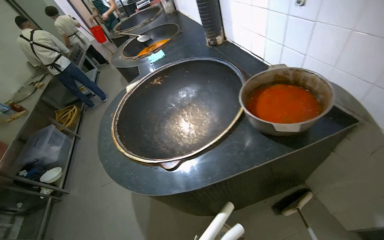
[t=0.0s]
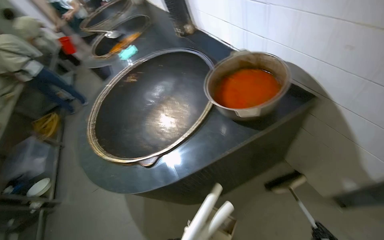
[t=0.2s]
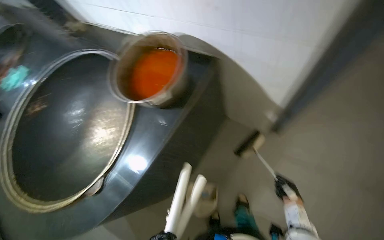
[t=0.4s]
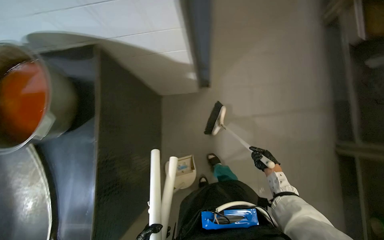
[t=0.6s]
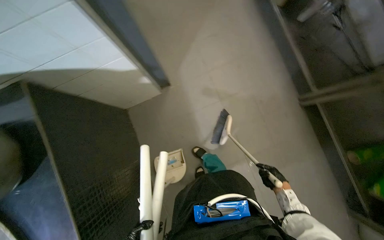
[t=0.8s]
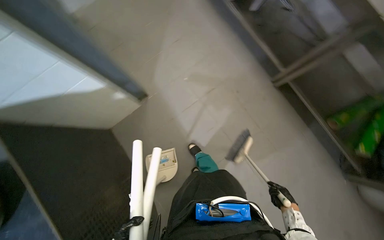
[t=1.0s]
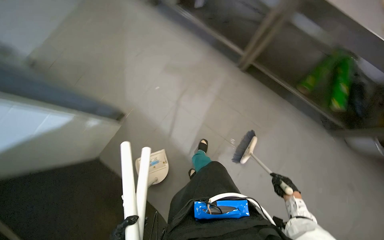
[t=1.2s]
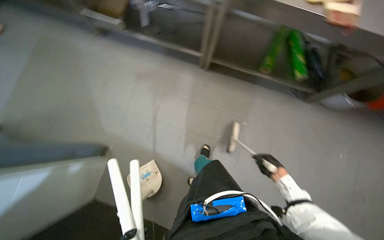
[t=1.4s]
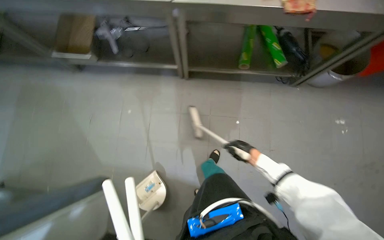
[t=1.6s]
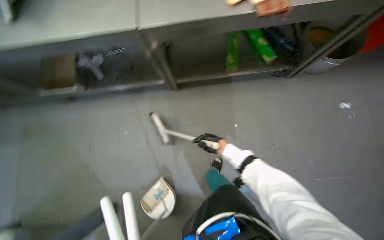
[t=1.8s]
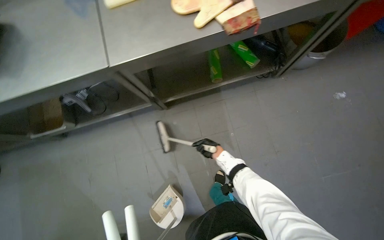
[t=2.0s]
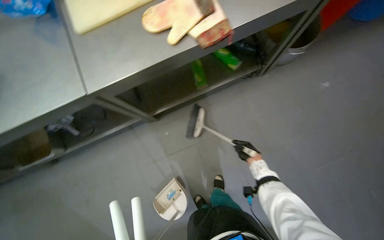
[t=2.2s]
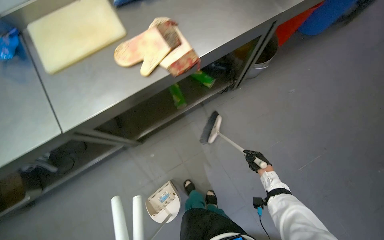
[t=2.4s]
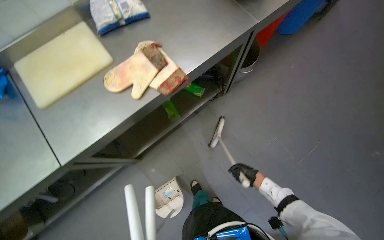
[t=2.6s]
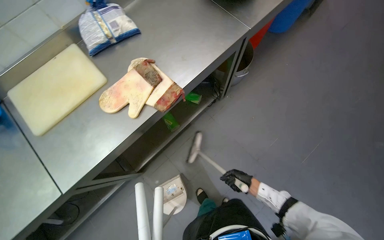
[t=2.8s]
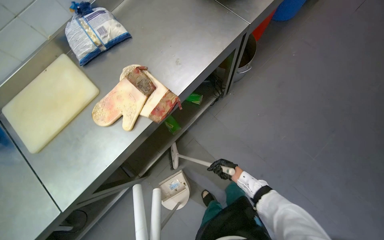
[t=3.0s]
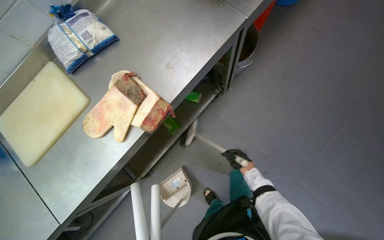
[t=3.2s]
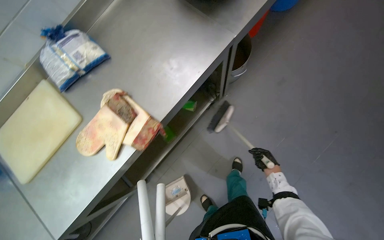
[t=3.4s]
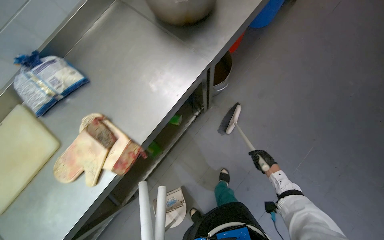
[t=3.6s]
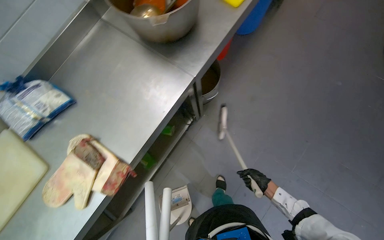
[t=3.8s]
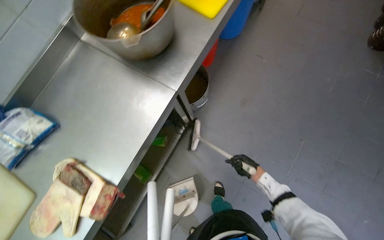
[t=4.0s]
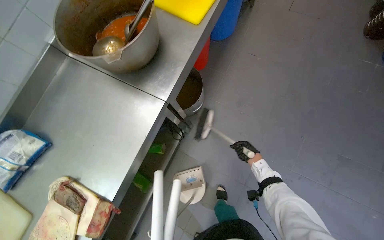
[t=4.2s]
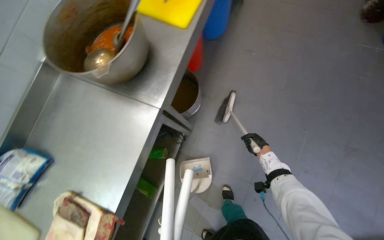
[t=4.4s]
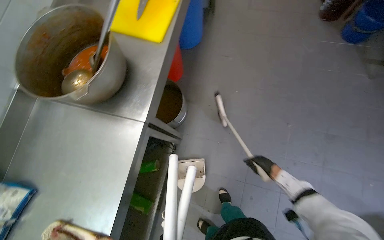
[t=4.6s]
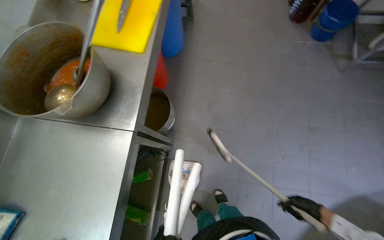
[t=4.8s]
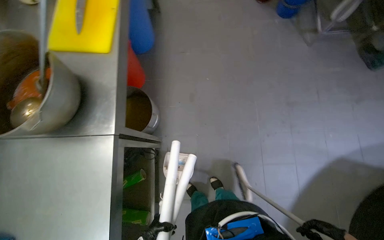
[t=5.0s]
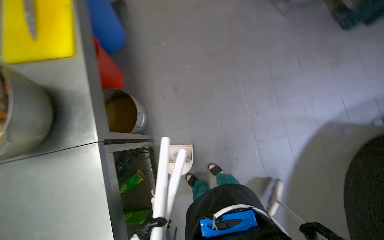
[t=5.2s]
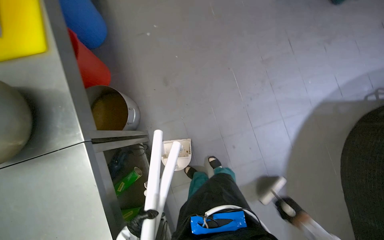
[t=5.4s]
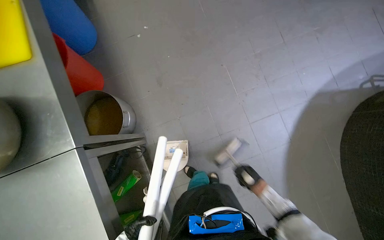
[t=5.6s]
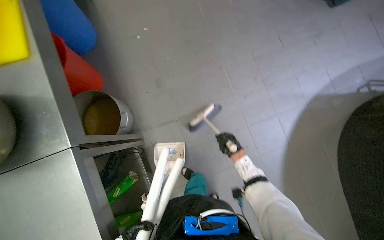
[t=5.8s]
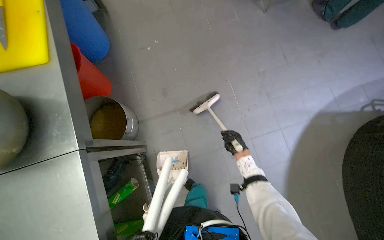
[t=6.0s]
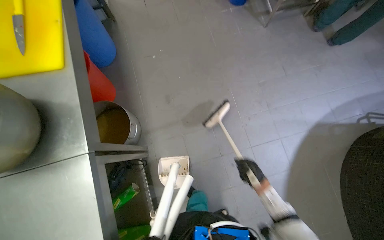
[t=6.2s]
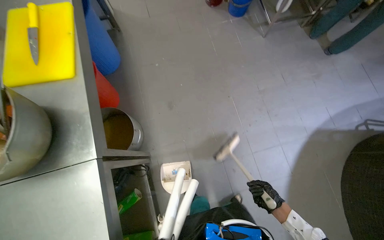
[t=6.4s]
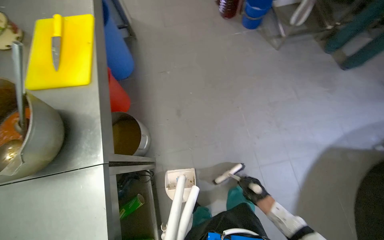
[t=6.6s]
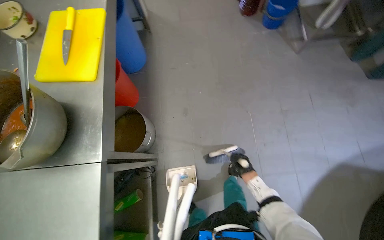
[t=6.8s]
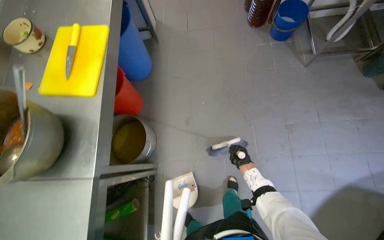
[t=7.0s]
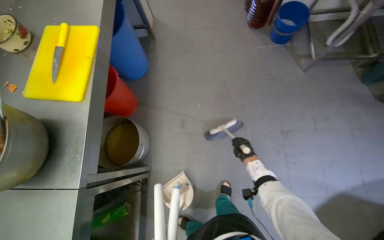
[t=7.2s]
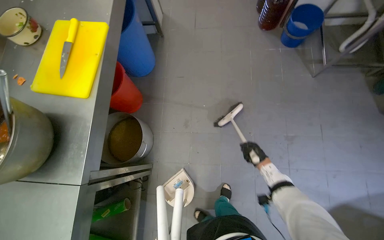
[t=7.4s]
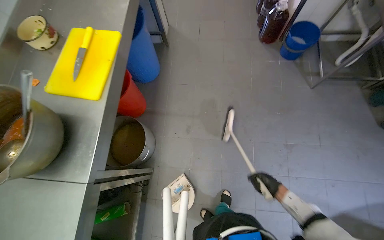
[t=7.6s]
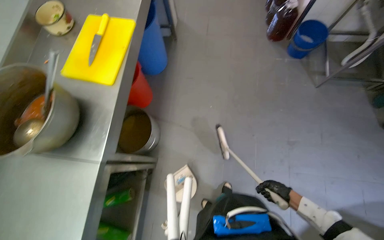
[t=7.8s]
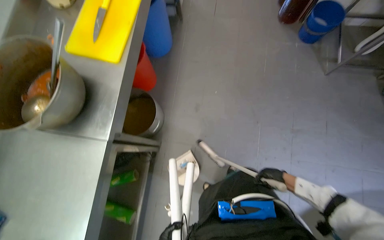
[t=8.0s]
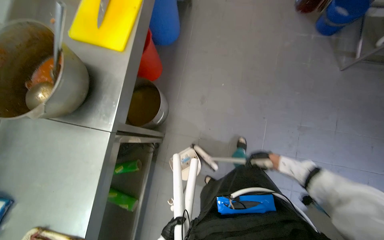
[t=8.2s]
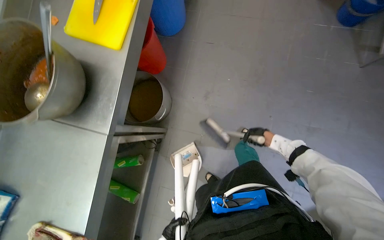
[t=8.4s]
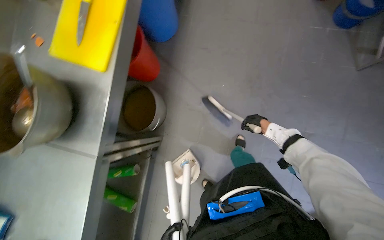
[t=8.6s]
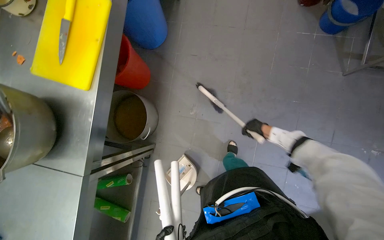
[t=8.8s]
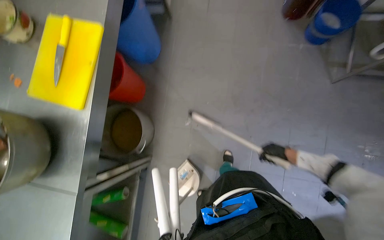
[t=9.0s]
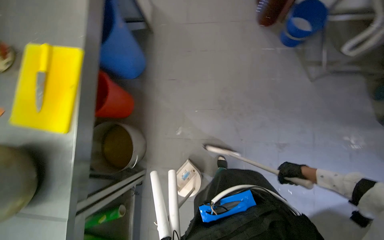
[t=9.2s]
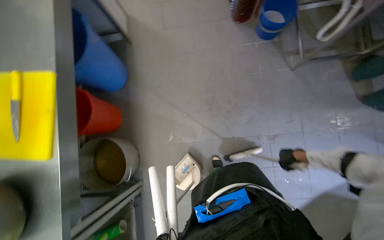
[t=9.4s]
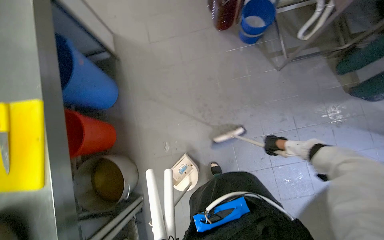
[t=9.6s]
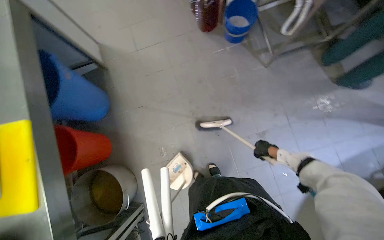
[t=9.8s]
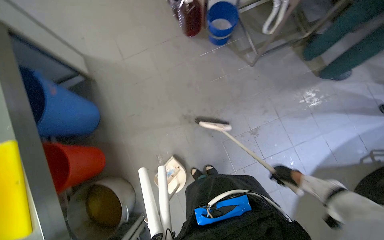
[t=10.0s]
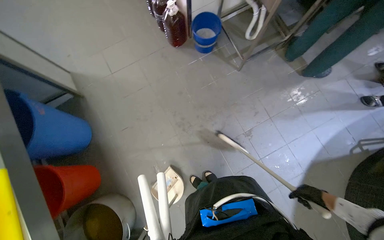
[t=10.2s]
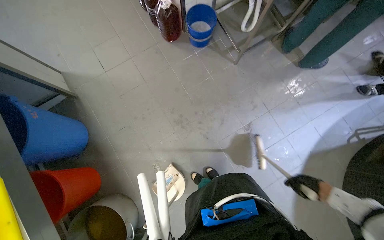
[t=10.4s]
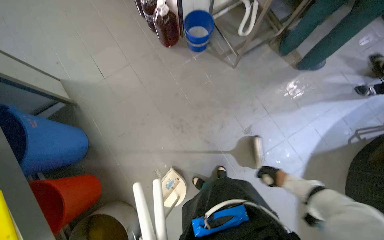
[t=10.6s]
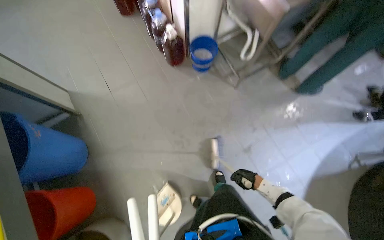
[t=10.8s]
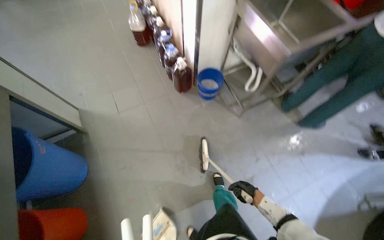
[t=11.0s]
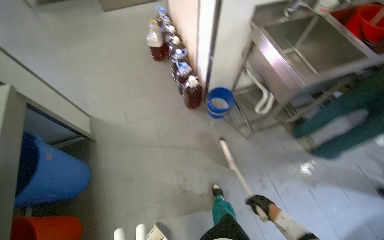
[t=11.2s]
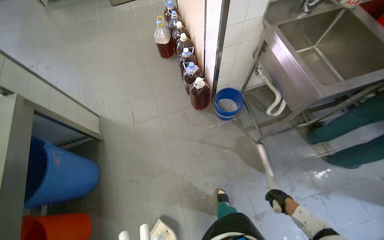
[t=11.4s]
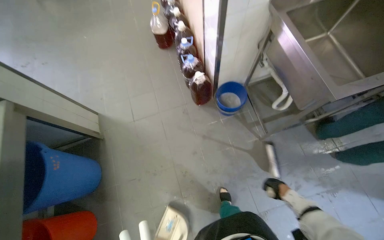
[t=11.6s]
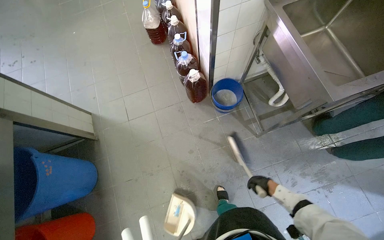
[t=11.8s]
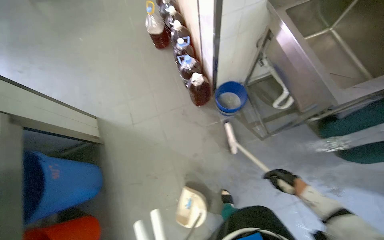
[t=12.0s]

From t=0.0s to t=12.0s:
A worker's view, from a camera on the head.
Job: sweeping floor.
The whole recording: Sweeping kitchen floor. The worker sweeps the kitchen floor with a broom and dustpan, moving chairs to clean underneath them.
From t=0.0s to t=1.6s: The head turns to the right by some 70 degrees.
From t=1.6s to t=3.0s: The camera travels about 60 cm. Everything in view rotates approximately 50 degrees counterclockwise.
From t=3.0s to t=4.4s: The camera is carried approximately 50 cm.
From t=4.4s to t=6.0s: The wearer's head swings about 40 degrees to the right.
From t=6.0s to t=7.6s: The right hand swings up and down the picture, some 20 cm each way, with 2 reversals.
From t=7.6s to t=9.0s: The camera pitches downward, by roughly 10 degrees. The right hand shifts some 30 cm up the picture and to the right.
From t=9.0s to t=10.4s: The wearer's head swings roughly 40 degrees to the right. The right hand moves nearer and farther over approximately 20 cm, changing direction 2 times.
From t=10.4s to t=12.0s: The camera is carried approximately 40 cm.

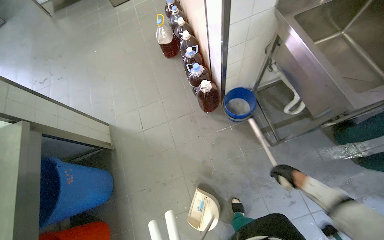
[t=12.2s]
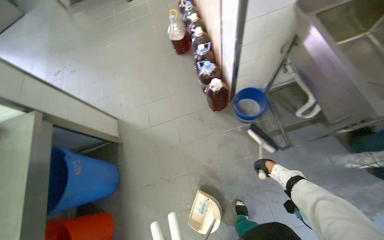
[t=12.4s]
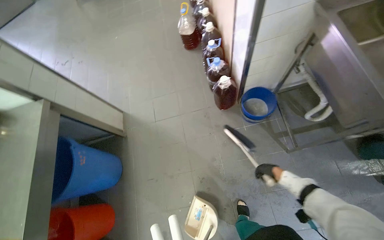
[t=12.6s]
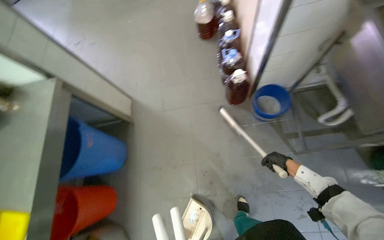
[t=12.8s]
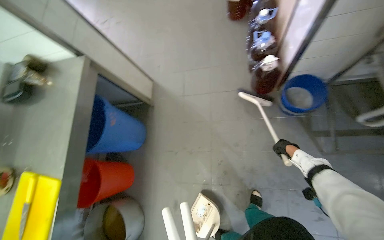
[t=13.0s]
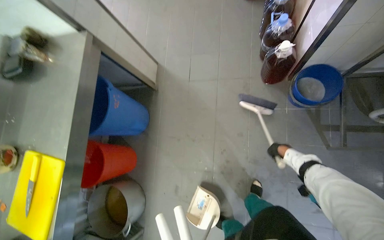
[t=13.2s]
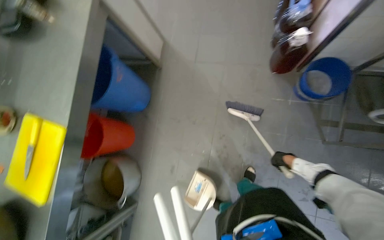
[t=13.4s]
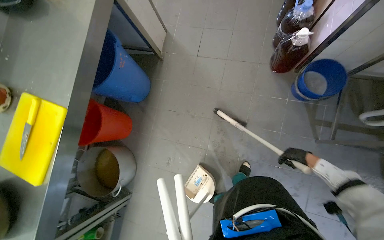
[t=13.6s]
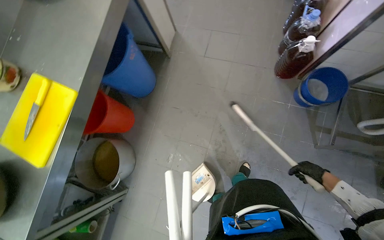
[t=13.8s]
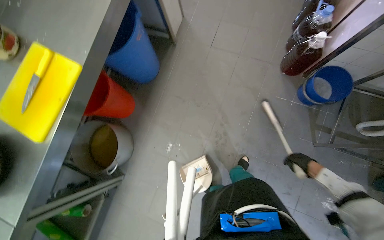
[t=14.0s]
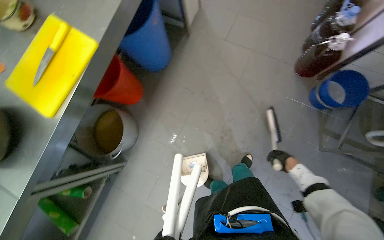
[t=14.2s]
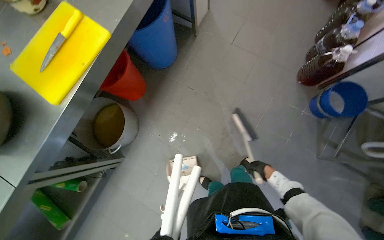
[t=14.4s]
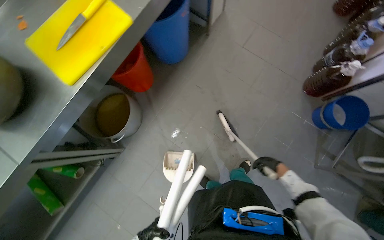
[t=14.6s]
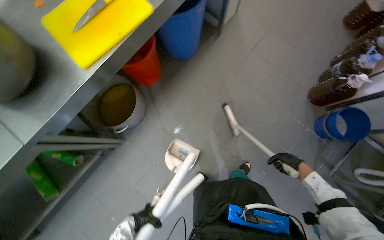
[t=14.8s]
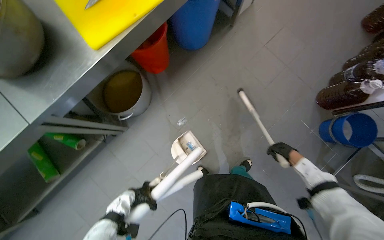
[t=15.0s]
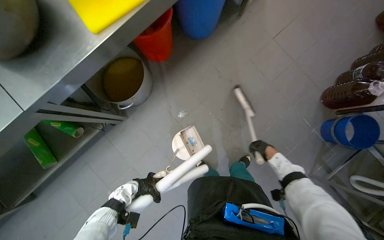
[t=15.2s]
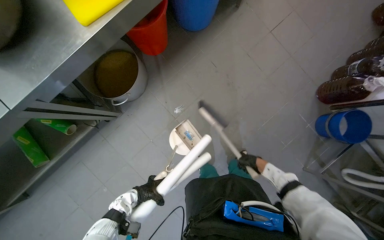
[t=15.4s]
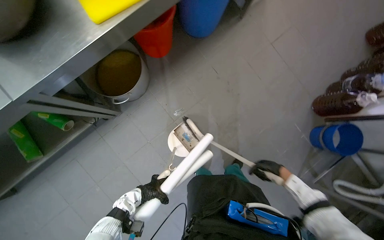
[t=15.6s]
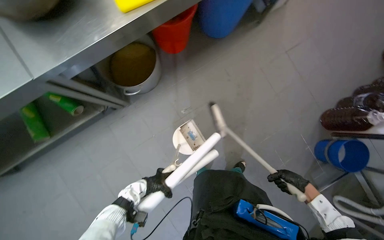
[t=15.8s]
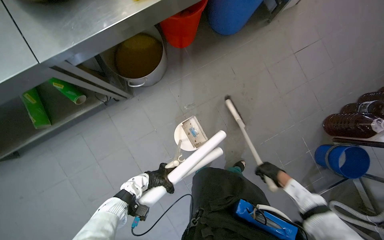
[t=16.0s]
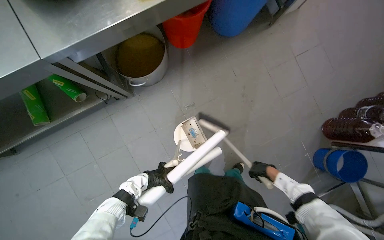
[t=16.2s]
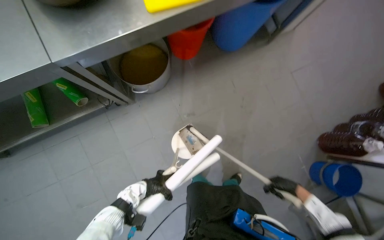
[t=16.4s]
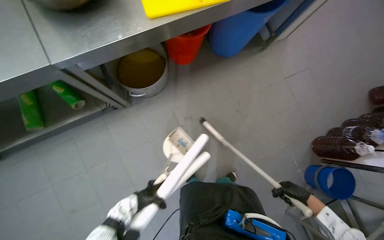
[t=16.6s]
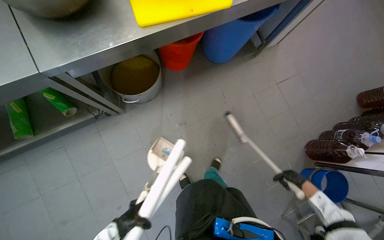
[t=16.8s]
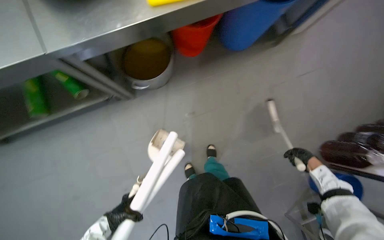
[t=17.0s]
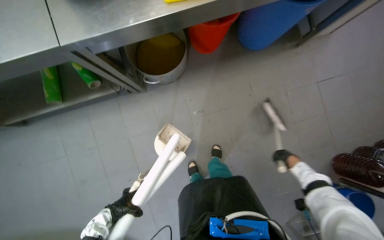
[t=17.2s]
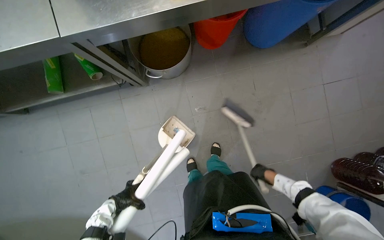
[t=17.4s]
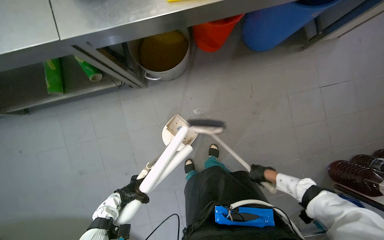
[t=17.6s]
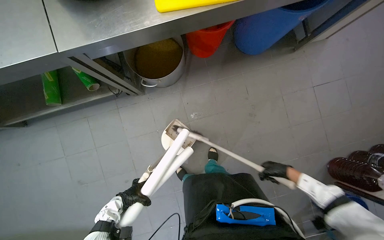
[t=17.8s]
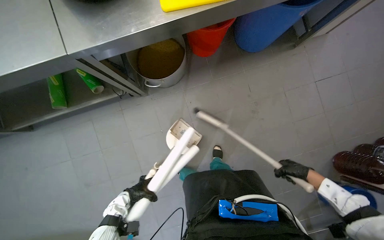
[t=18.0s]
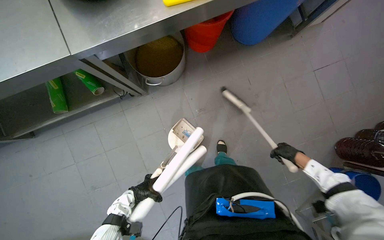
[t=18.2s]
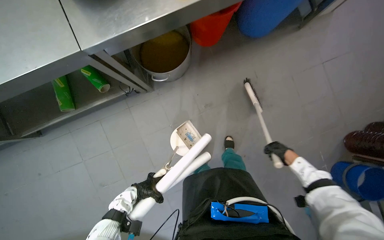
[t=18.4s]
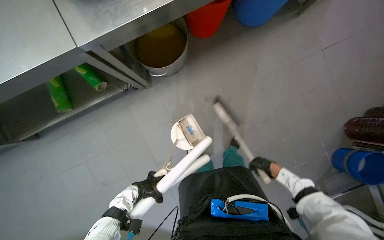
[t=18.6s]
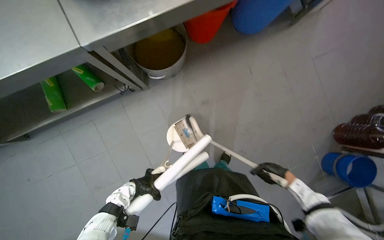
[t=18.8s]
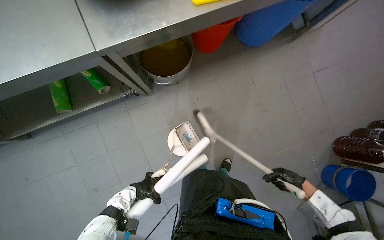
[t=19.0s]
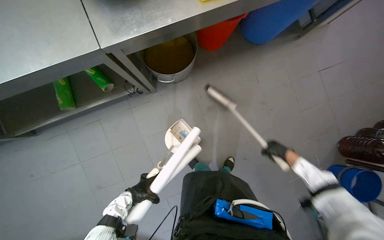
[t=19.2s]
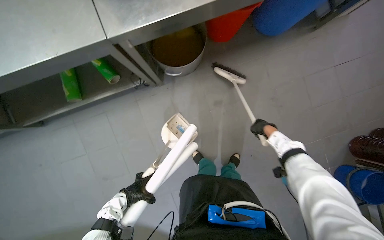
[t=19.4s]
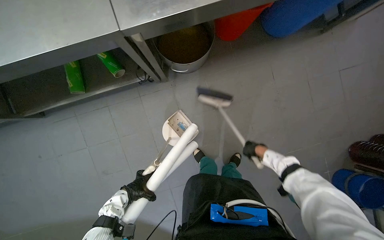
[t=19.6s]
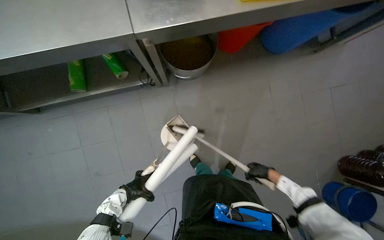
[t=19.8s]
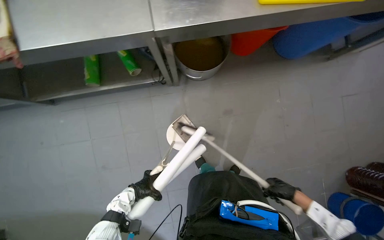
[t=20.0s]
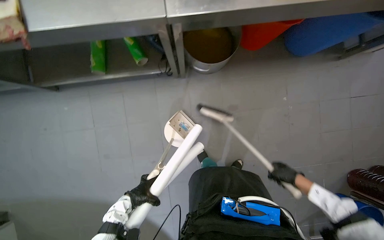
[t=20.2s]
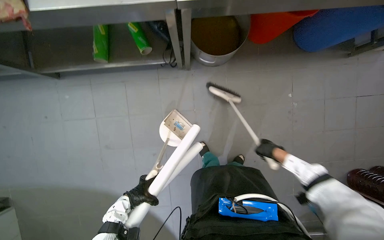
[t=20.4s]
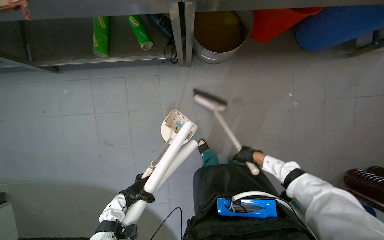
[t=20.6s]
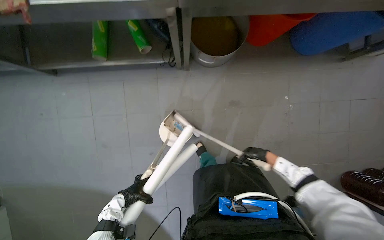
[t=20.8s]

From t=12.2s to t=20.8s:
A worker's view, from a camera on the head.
Job: sweeping floor.
The whole recording: Sweeping kitchen floor. The worker sweeps the kitchen floor with a broom and dustpan, moving chairs to clean underneath them.
From t=12.2s to t=13.6s: The wearer looks roughly 20 degrees further downward. Everything in view rotates roughly 30 degrees clockwise. The right hand moves nearer and farther over roughly 15 cm, changing direction 3 times.
From t=13.6s to t=15.0s: The head travels roughly 50 cm. The scene rotates clockwise by approximately 35 degrees.
From t=15.0s to t=16.6s: The right hand goes some 10 cm nearer to the camera.
From t=16.6s to t=18.0s: The right hand goes left and right, roughly 20 cm each way, reversing 2 times.
From t=18.0s to t=19.4s: The right hand is displaced to the left and up the picture by roughly 25 cm.
